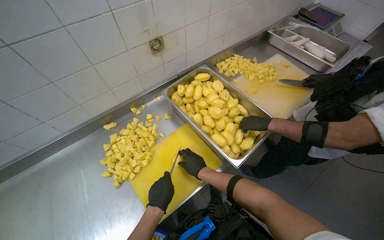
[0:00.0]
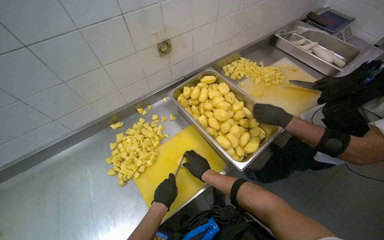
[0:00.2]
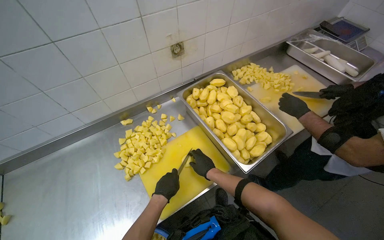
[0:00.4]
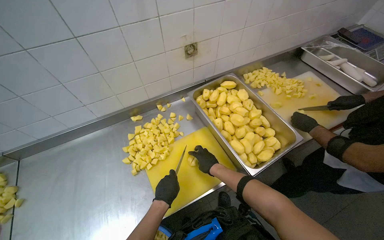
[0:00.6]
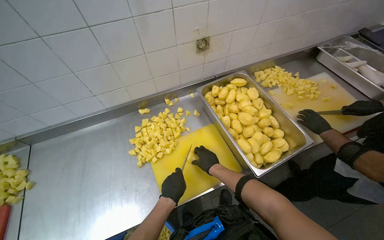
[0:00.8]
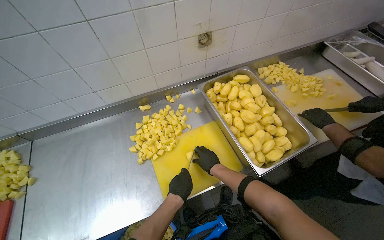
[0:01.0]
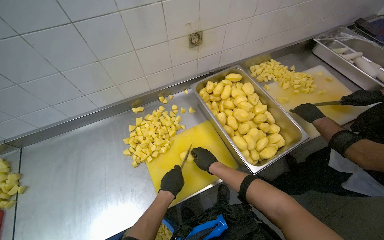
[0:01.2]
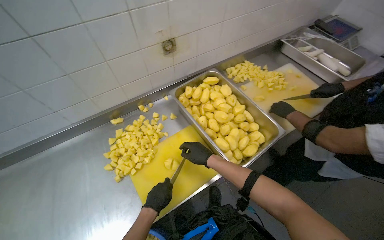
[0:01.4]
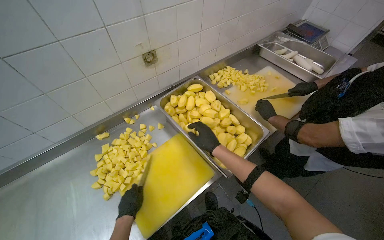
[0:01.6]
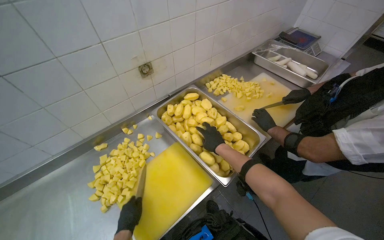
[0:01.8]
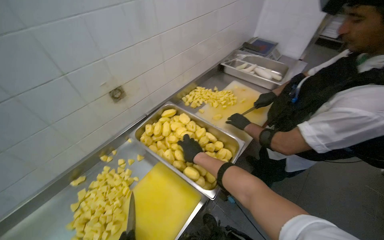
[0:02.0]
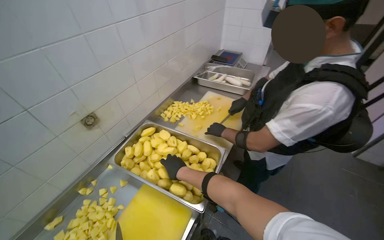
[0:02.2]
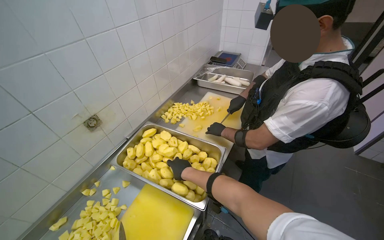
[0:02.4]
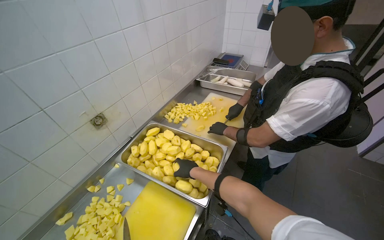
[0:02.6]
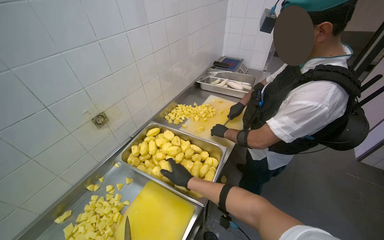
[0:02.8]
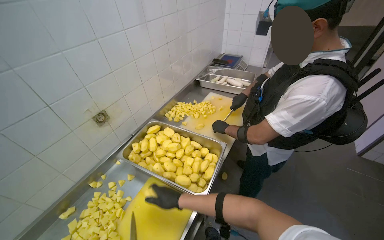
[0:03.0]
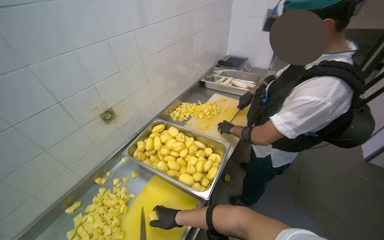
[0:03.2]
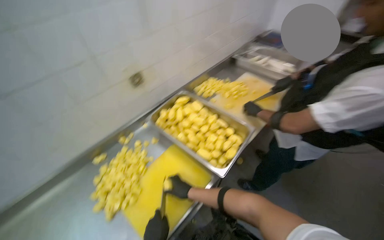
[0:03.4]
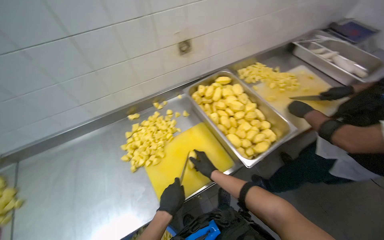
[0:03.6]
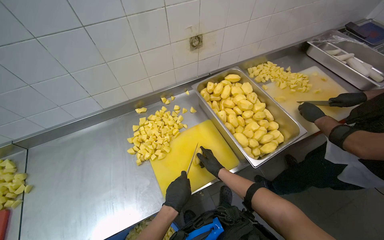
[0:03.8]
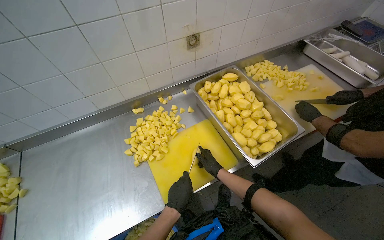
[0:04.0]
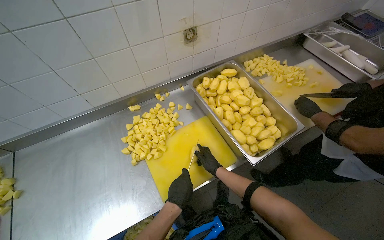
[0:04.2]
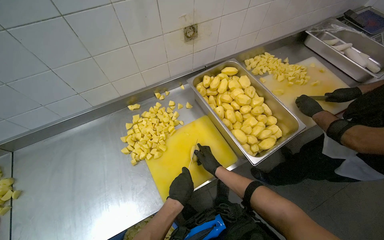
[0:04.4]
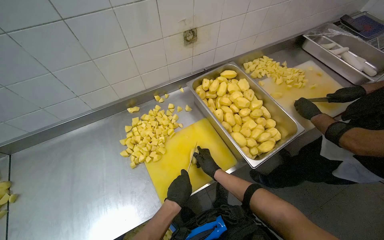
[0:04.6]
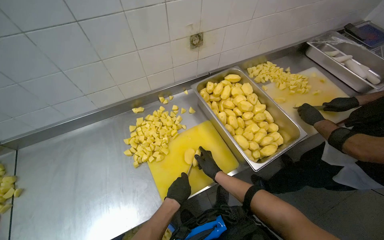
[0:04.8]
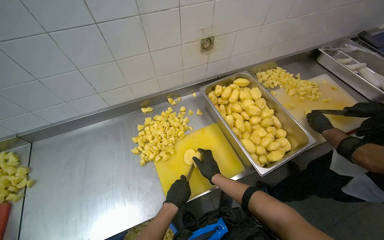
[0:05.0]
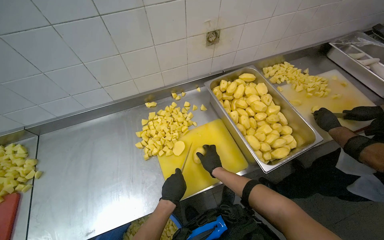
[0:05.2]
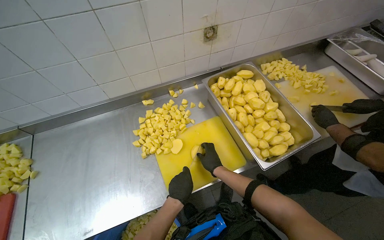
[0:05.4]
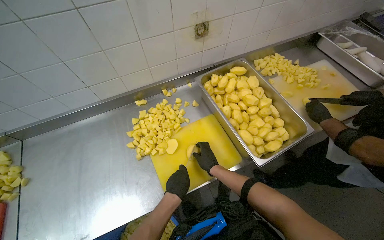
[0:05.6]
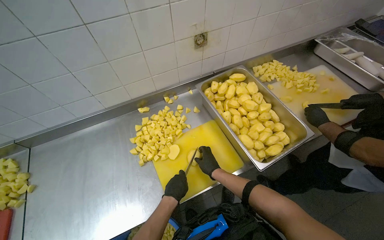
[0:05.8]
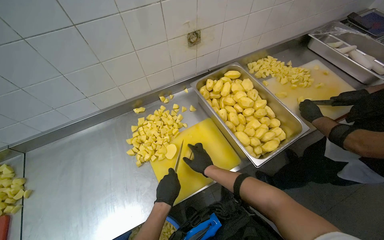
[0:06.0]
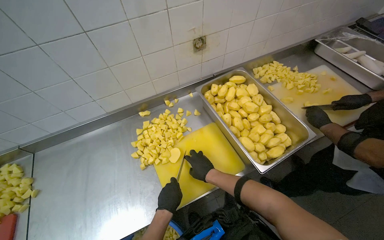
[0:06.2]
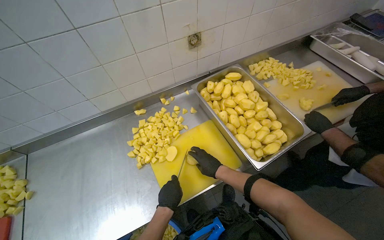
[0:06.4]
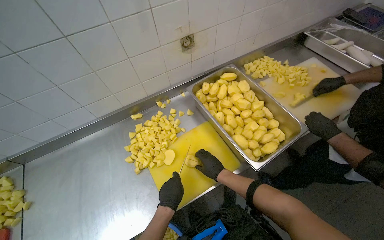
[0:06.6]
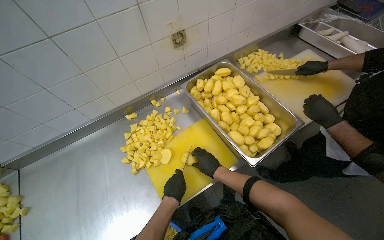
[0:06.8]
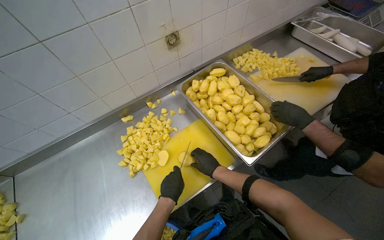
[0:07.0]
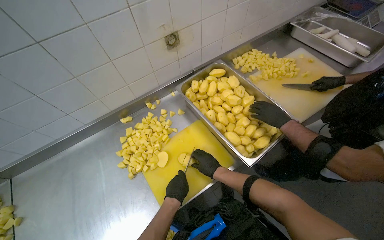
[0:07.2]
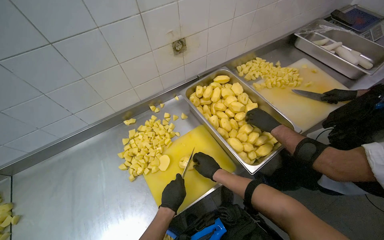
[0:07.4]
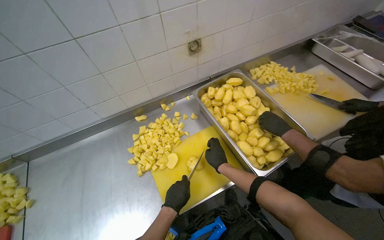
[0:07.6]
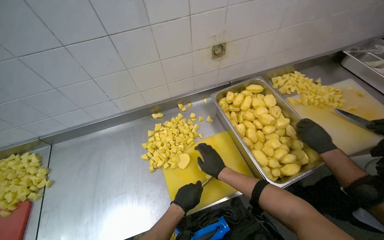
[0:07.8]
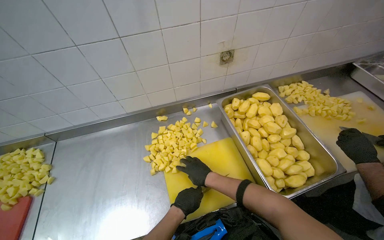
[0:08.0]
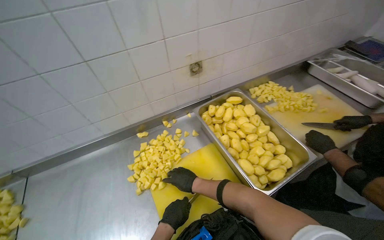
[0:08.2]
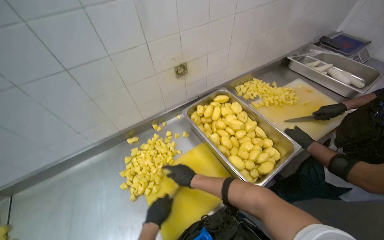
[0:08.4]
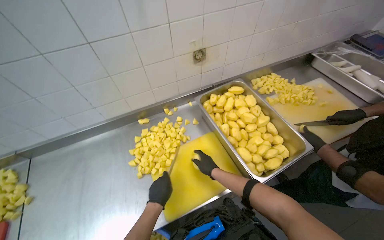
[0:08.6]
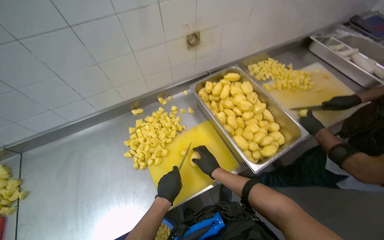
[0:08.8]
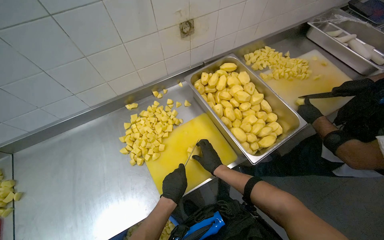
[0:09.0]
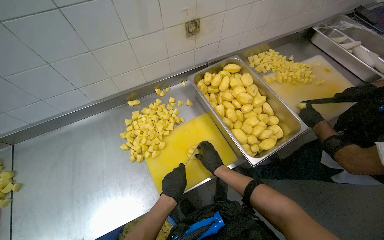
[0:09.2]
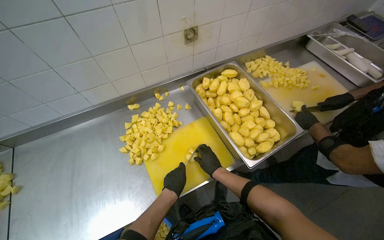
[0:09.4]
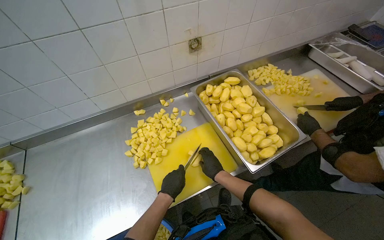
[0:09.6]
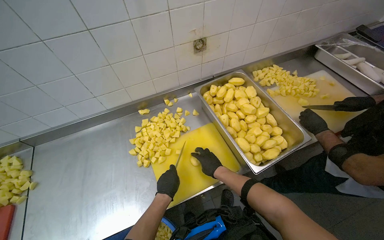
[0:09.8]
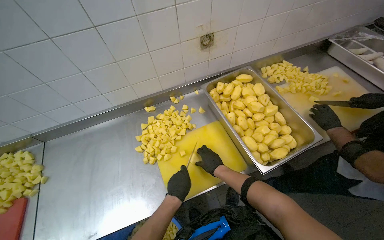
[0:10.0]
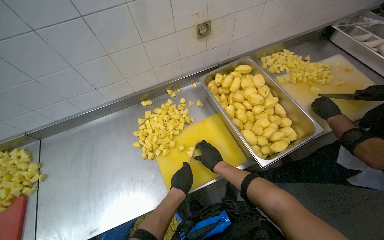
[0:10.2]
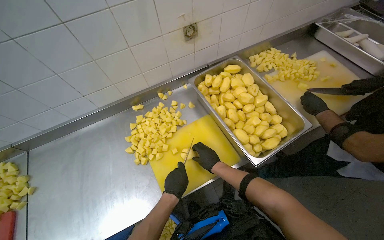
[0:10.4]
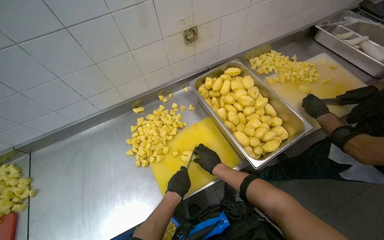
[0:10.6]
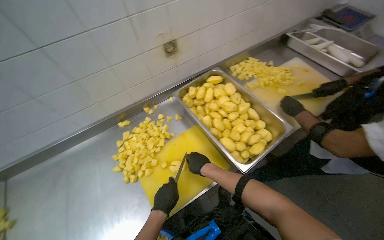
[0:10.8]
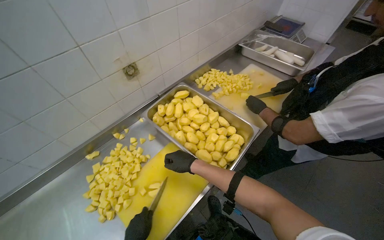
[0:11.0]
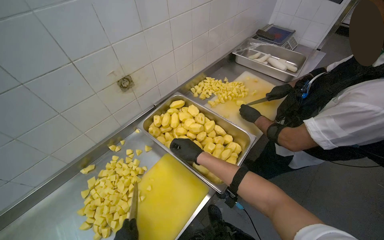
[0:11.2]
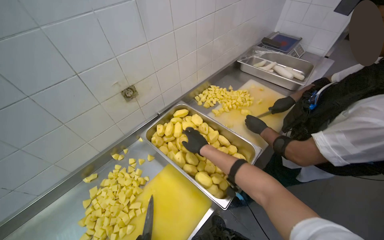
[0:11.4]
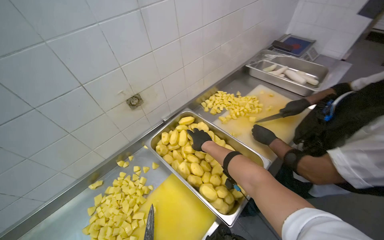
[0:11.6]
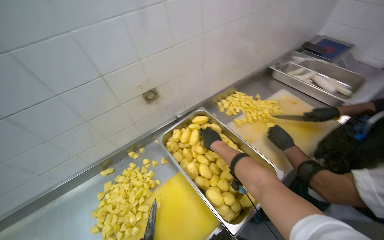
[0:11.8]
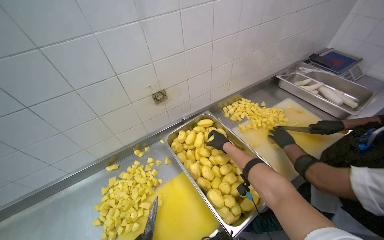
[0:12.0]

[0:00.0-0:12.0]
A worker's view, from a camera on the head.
Job: preparing food.
The whole recording: Cutting peeled potatoes into cubes. The worker continues cutting peeled potatoes into cubes on a yellow cutting board.
0:00.0 to 0:01.6: The right hand shifts roughly 10 cm up the picture.
0:01.6 to 0:03.0: The camera pitches upward, by approximately 15 degrees.
0:03.0 to 0:04.4: The wearer's head swings some 30 degrees to the left. The wearer looks roughly 20 degrees further downward.
0:06.0 to 0:07.6: The hands work in one place, with small movements.
0:09.0 to 0:10.4: The hands stay close to where they were, moving slightly.
0:10.4 to 0:12.0: The camera pitches upward, by some 10 degrees. The right hand is displaced up the picture and farther from the camera by approximately 35 cm.

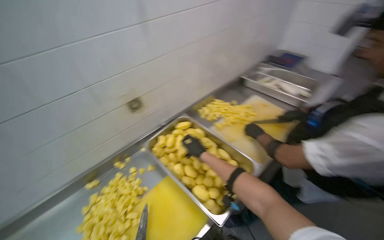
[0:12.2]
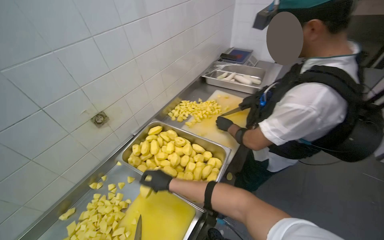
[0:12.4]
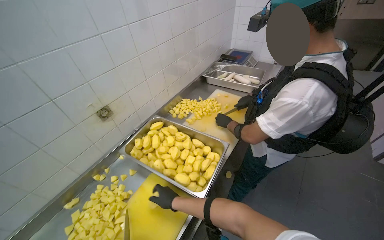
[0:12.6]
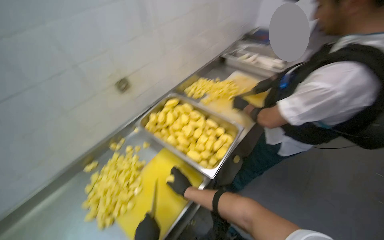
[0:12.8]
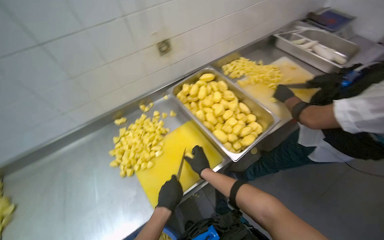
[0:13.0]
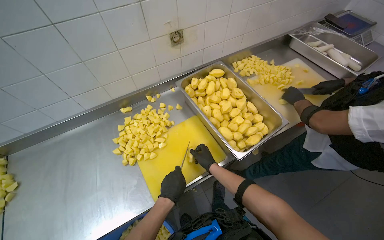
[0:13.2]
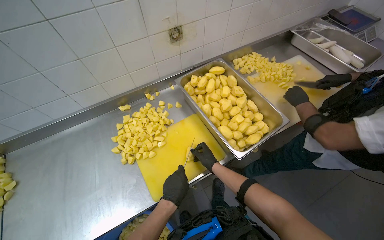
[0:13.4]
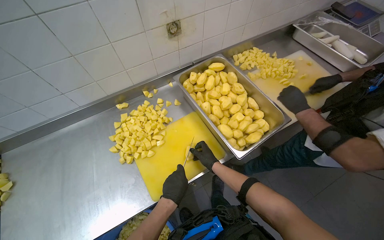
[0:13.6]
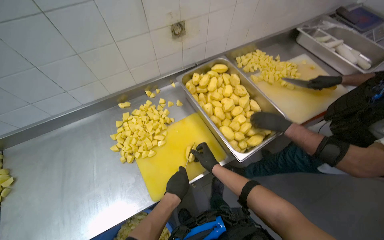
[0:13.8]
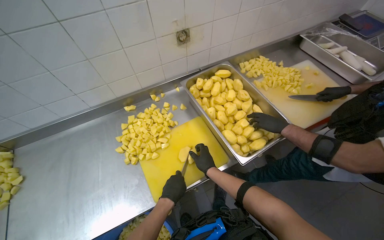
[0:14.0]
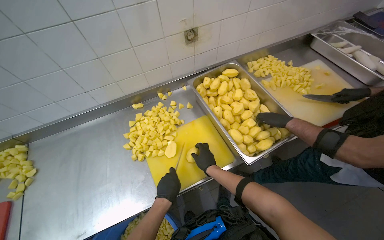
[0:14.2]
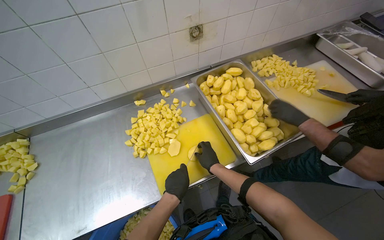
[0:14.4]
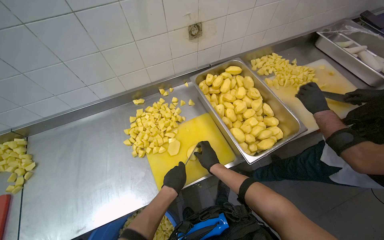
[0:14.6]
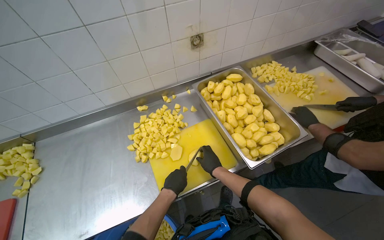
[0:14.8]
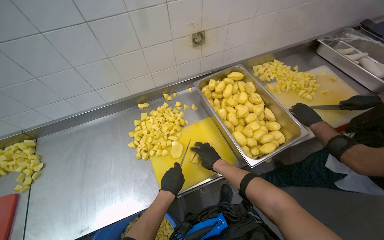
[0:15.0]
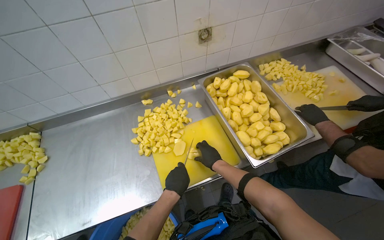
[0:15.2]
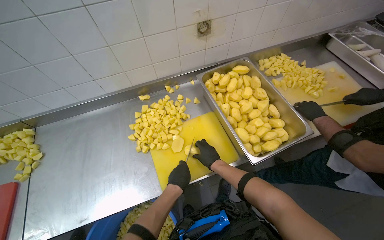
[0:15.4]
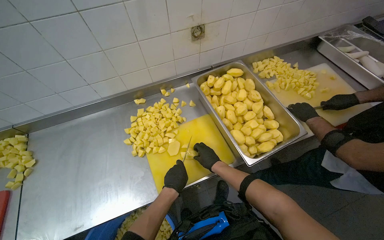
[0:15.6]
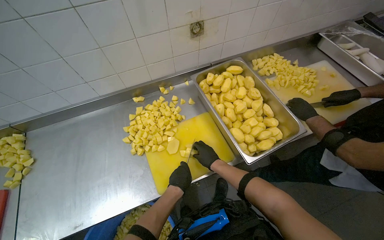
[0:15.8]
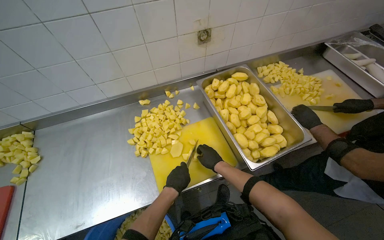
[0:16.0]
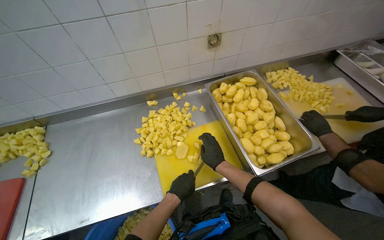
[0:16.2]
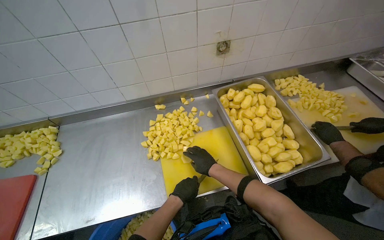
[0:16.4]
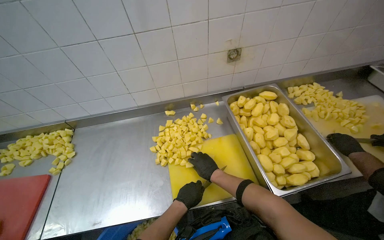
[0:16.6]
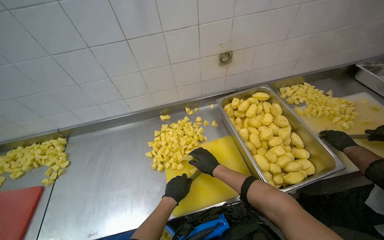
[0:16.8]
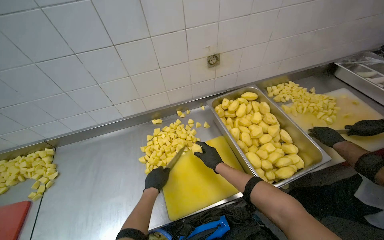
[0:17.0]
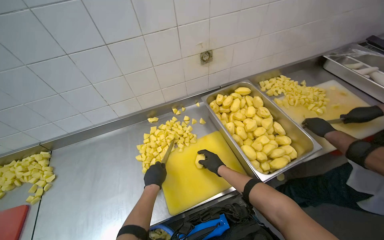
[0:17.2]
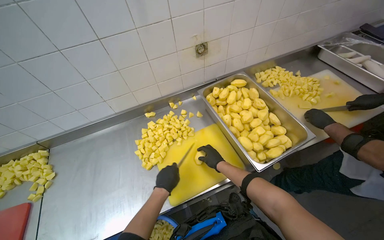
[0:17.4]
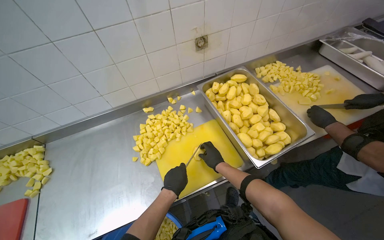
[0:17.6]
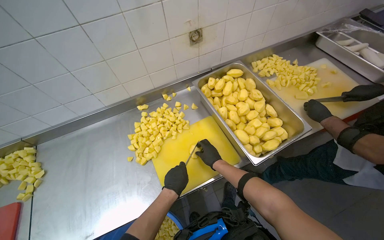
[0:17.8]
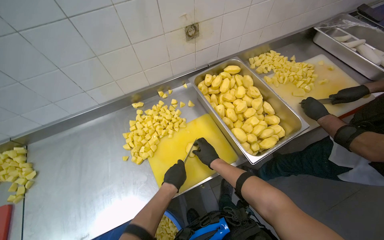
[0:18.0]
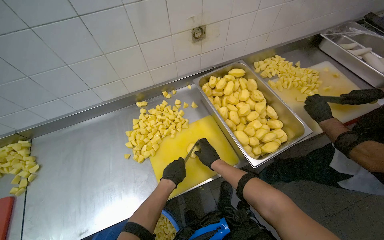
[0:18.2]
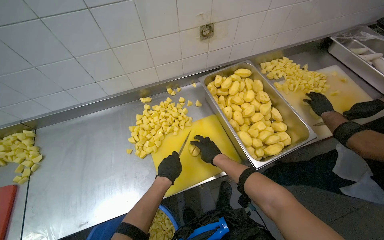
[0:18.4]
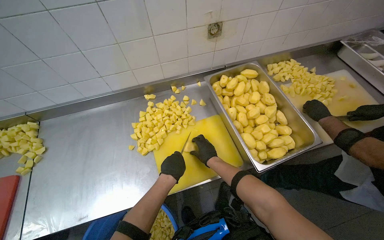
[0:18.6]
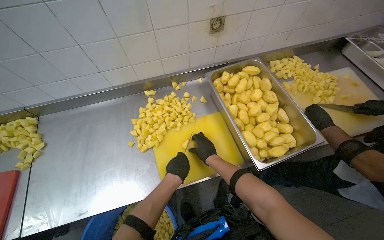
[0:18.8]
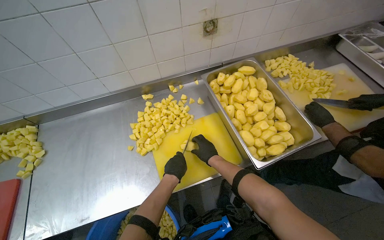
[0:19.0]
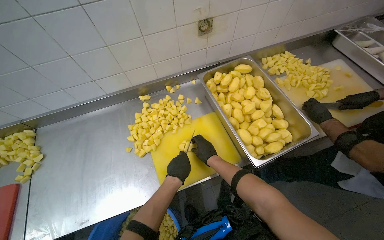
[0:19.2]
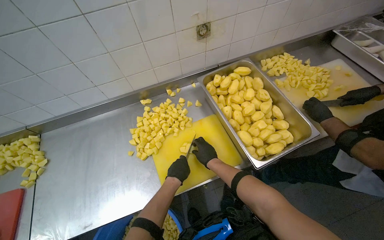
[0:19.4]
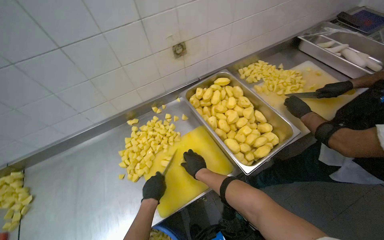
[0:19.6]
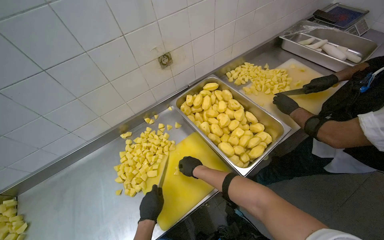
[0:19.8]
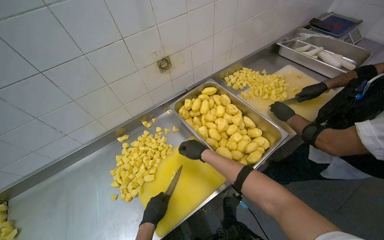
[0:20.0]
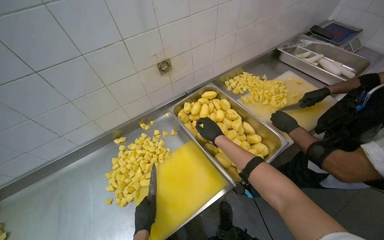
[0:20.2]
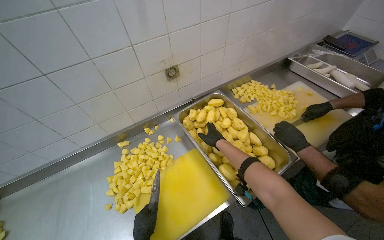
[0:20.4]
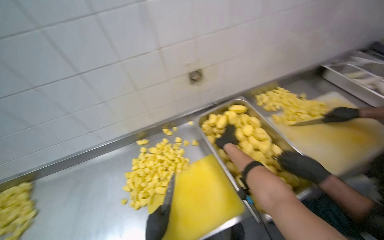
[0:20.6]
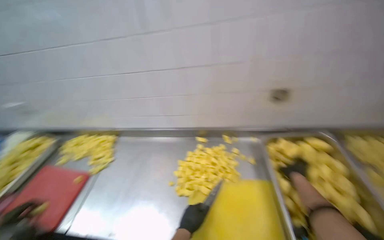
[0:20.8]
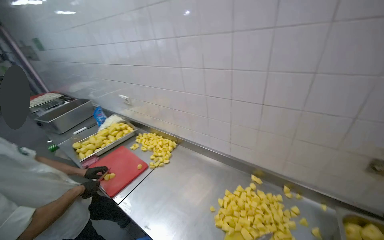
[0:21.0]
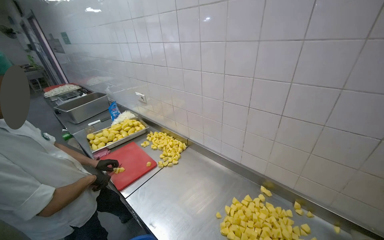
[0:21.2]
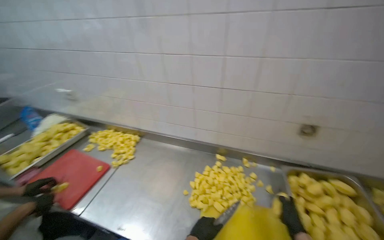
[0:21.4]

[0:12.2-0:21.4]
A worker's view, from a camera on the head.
Job: preparing food.
The whole recording: Cutting peeled potatoes into cubes. The worker continues cutting peeled potatoes into cubes on a yellow cutting board.
0:12.2 to 0:13.8: The view tips downward by some 15 degrees.
0:15.2 to 0:16.8: The hands make small movements and keep their place.
0:16.8 to 0:18.4: The hands work in one place, with small movements.
0:19.8 to 0:21.4: The head rotates roughly 55 degrees to the left.
